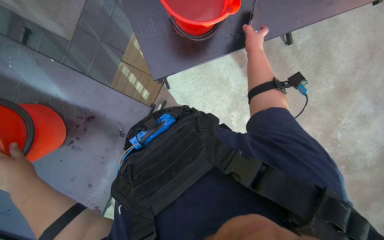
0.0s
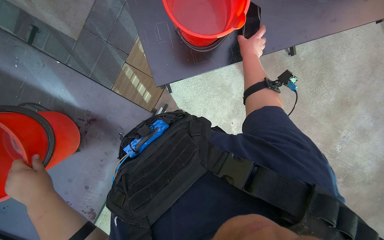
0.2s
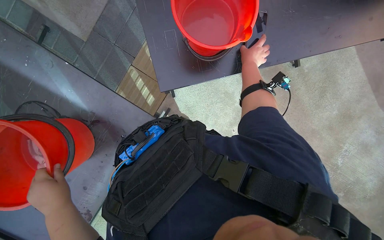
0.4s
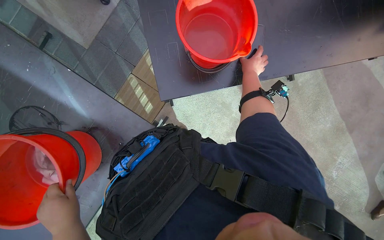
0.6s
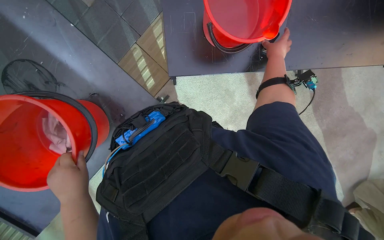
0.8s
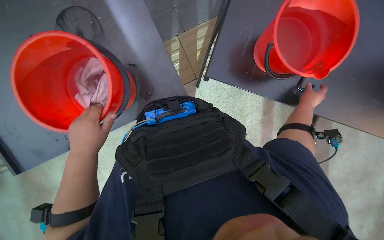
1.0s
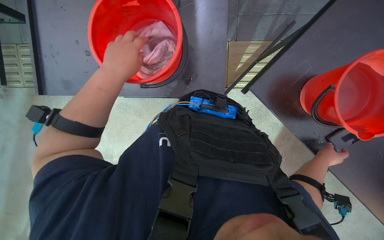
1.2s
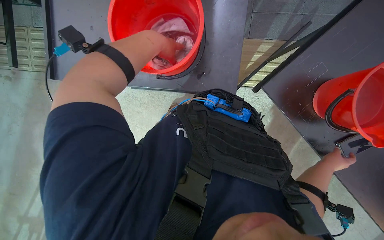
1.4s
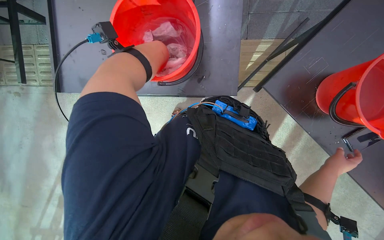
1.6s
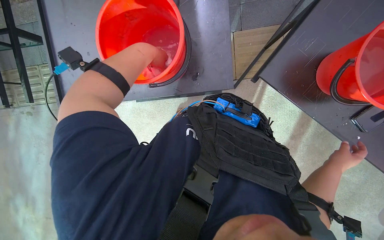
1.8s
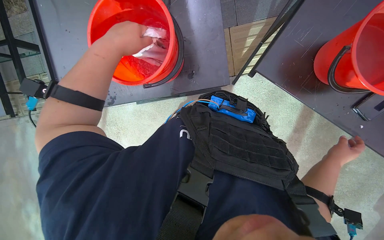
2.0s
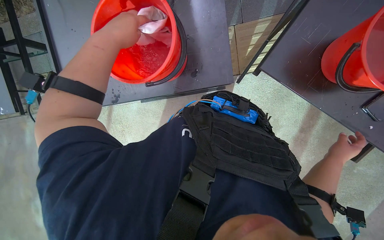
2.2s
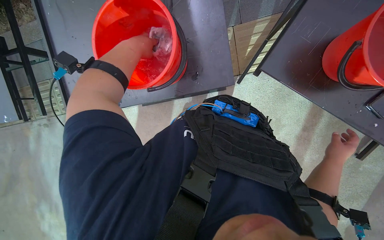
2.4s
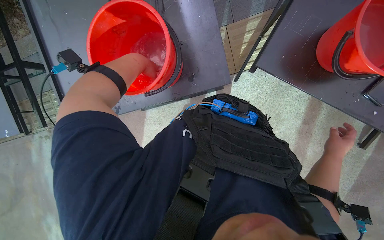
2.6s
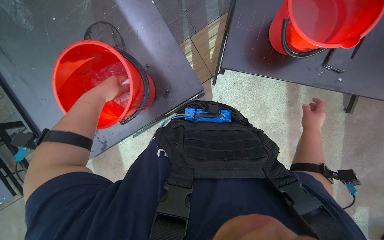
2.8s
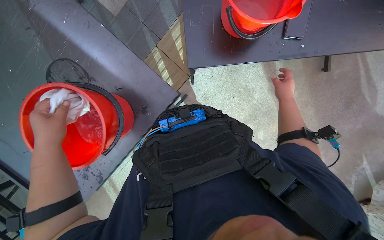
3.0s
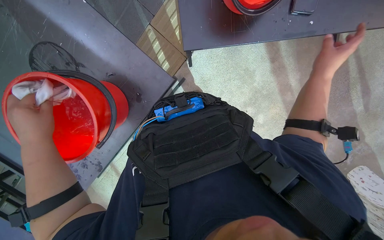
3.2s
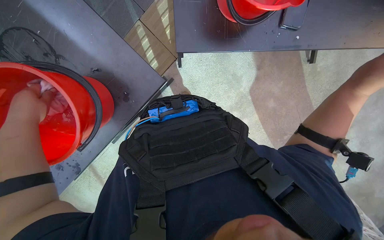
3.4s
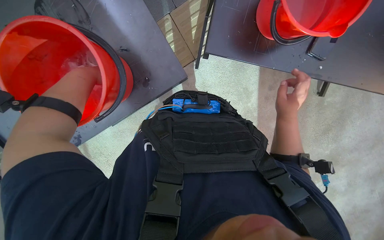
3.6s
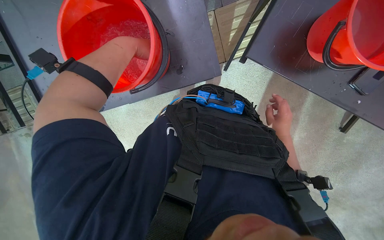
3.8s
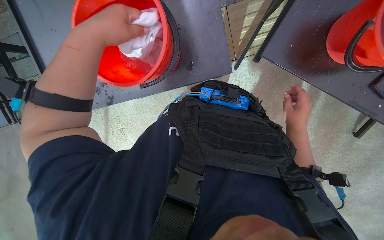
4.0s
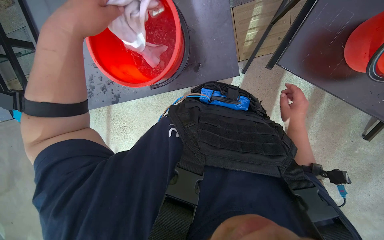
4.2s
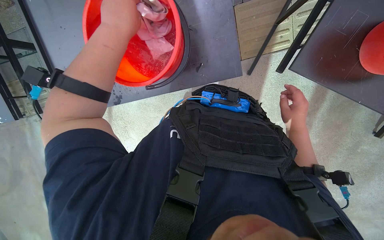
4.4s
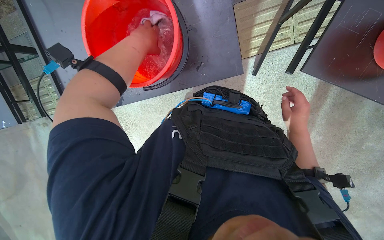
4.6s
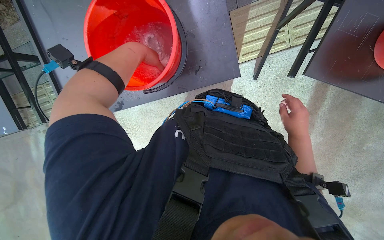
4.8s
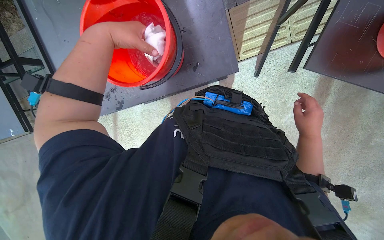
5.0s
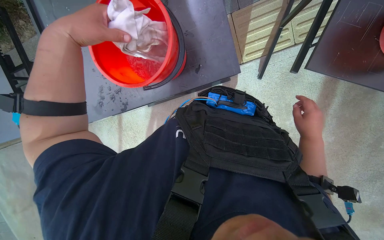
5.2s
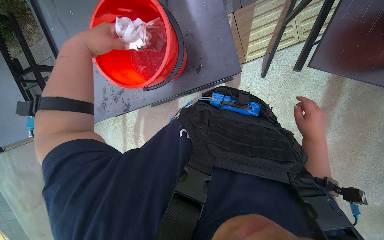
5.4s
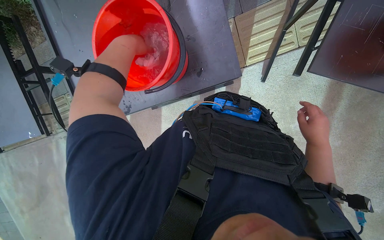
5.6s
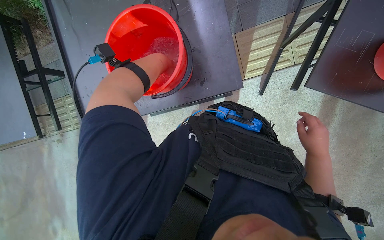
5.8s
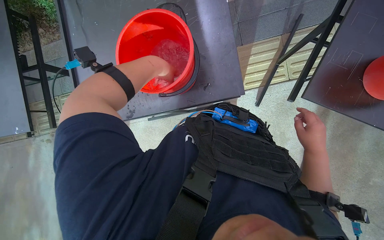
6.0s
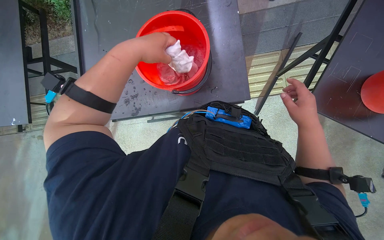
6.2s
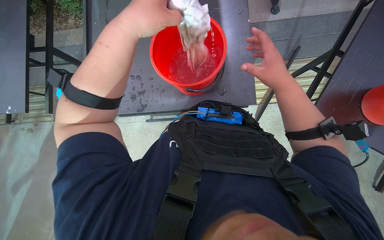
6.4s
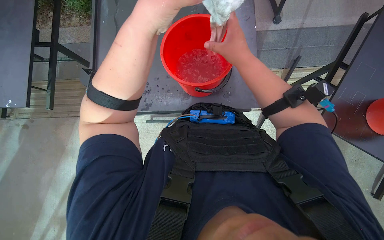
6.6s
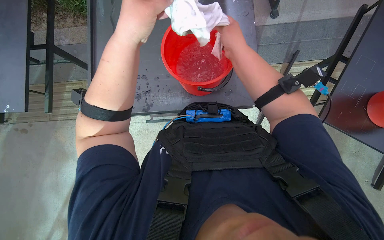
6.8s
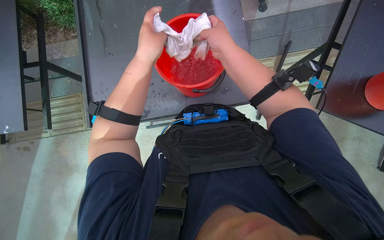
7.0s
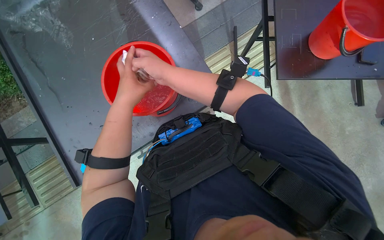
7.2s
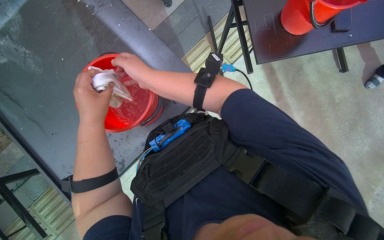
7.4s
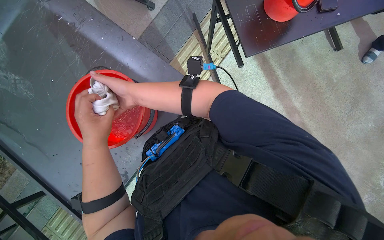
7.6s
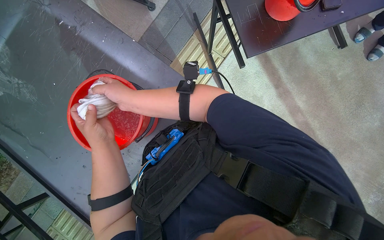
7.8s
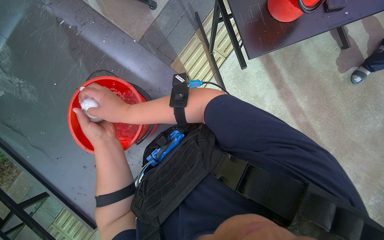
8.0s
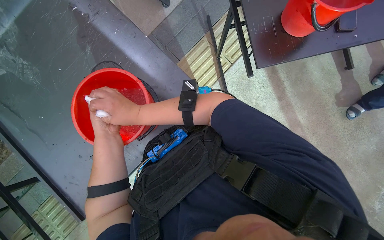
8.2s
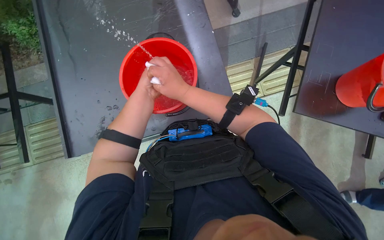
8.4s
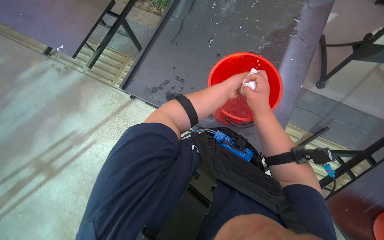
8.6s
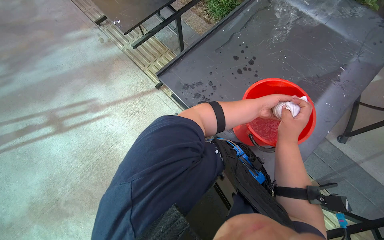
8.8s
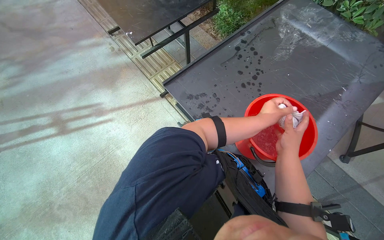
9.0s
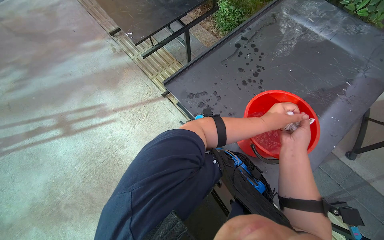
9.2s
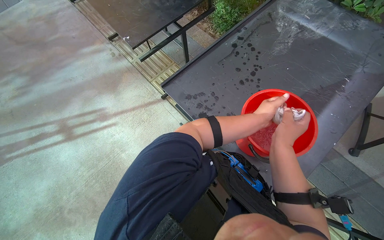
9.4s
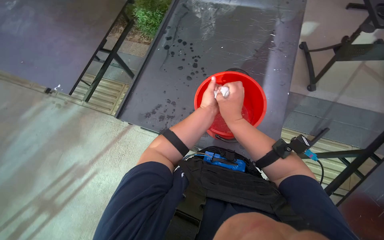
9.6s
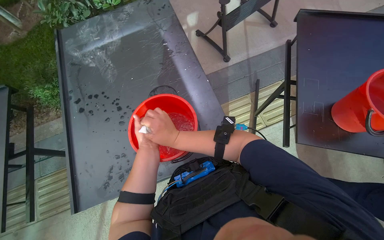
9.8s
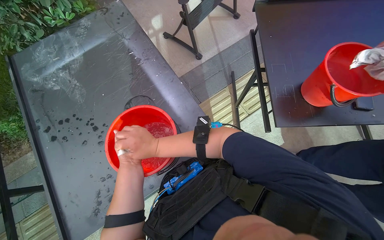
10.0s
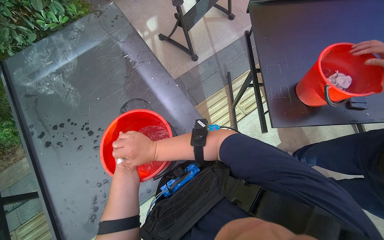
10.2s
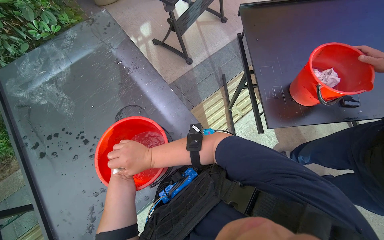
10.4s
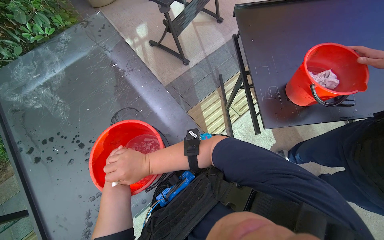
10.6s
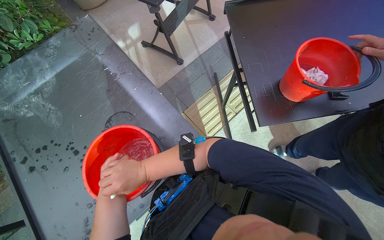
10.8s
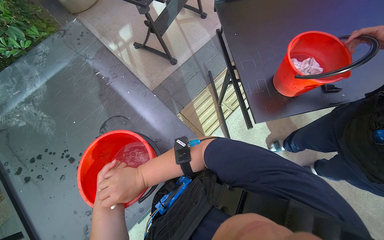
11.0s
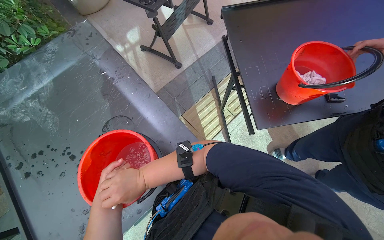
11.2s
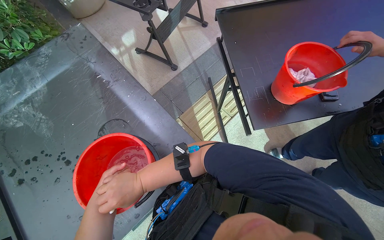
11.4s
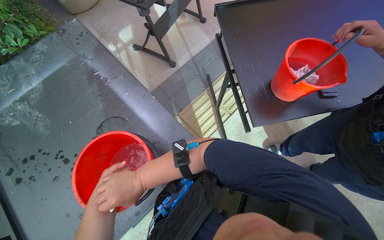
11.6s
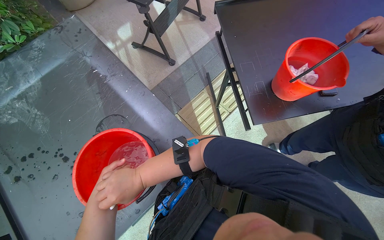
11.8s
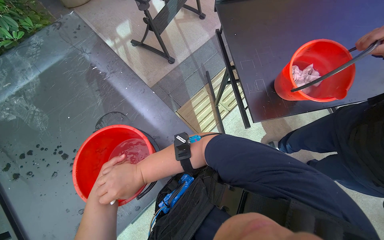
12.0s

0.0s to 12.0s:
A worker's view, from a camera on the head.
Job: preparing cleaning supplies.
The whole recording: Preparing cloth for cleaning. The worker dips and wrings a white cloth in a bucket of water.
0.0s to 1.6s: The scene rotates clockwise by approximately 70 degrees.
1.6s to 3.0s: Everything in view rotates about 50 degrees counterclockwise.
3.0s to 4.4s: Everything in view rotates roughly 35 degrees clockwise.
4.4s to 6.0s: The right hand moves nearer to the camera, approximately 10 cm; the left hand goes nearer and farther, approximately 15 cm each way, reversing 3 times.
6.0s to 7.6s: The scene rotates counterclockwise by approximately 40 degrees.
7.6s to 9.0s: The wearer looks some 15 degrees further upward. Everything in view rotates some 100 degrees clockwise.
9.0s to 10.4s: The head rotates some 85 degrees to the right.

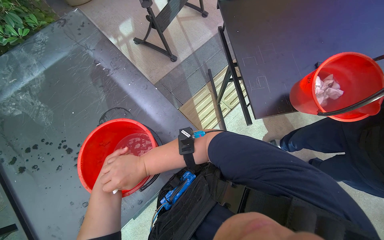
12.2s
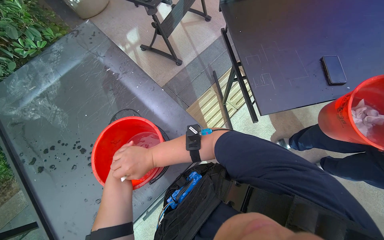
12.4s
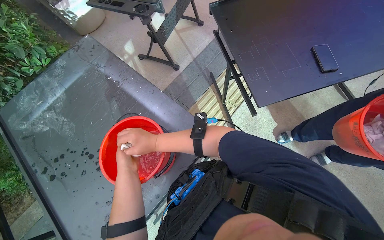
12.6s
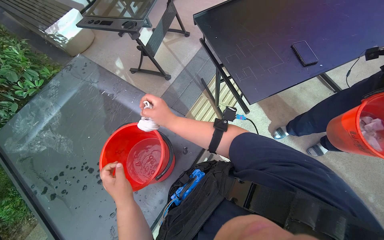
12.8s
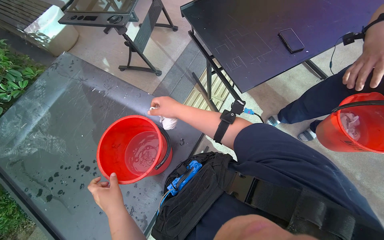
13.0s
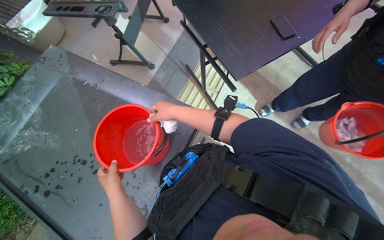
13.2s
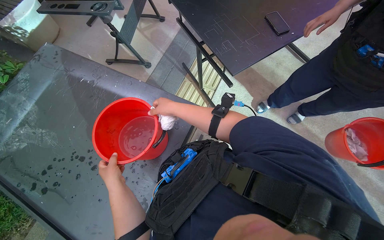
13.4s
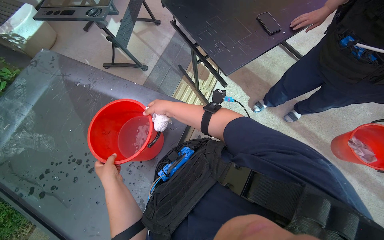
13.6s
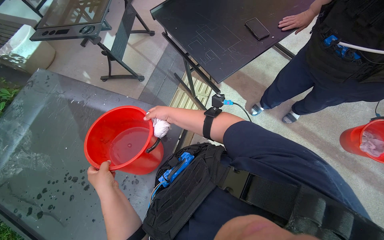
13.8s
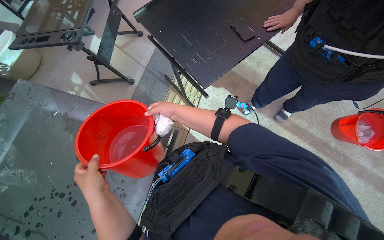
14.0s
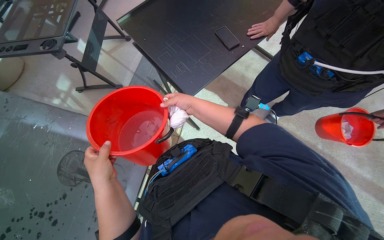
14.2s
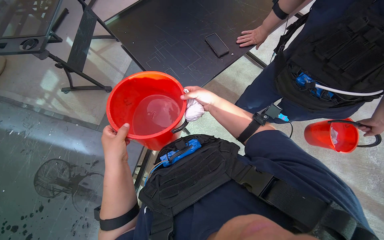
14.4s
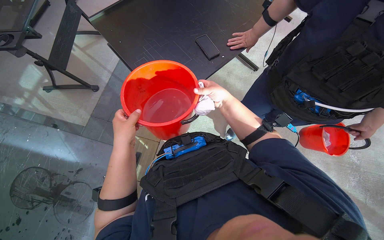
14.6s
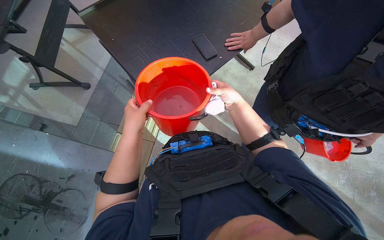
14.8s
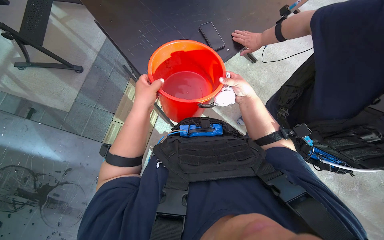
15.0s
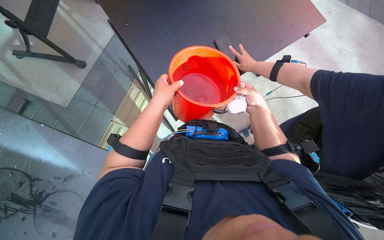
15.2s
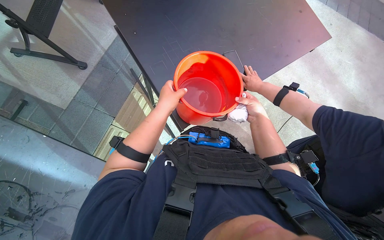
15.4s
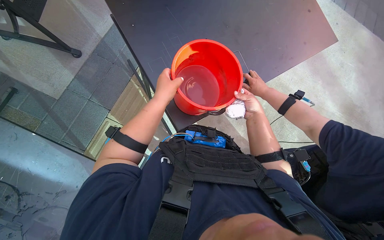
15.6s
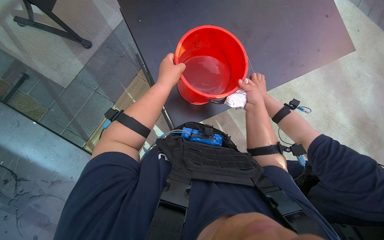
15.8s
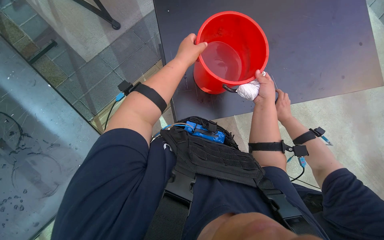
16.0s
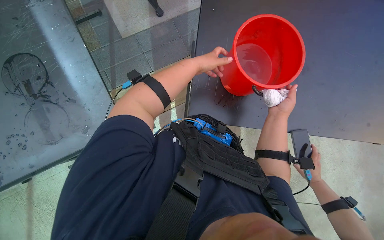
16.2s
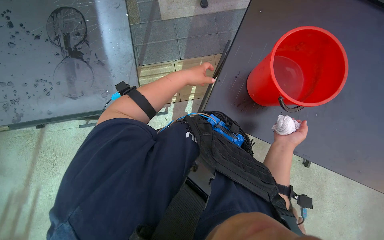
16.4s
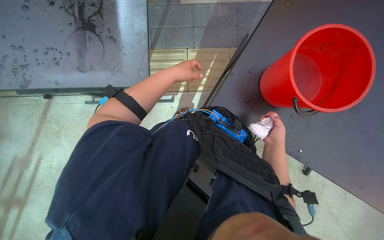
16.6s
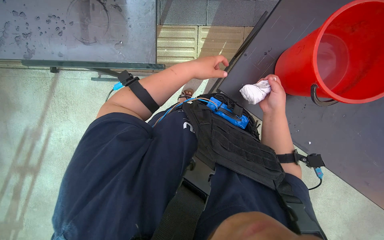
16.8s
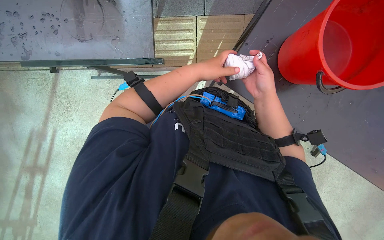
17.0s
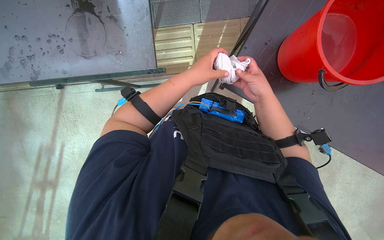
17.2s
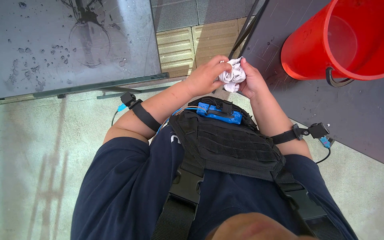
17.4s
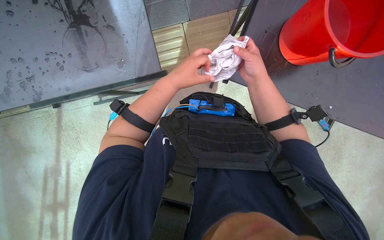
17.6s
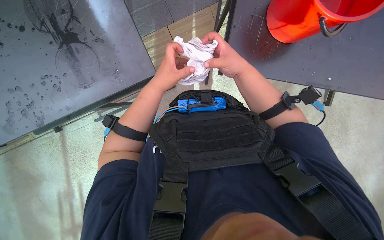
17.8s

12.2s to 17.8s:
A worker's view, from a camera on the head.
Job: preparing cleaning supplies.
The whole recording: Preparing cloth for cleaning. The worker dips and wrings a white cloth in a bucket of water.
12.2s to 13.6s: The right hand moves to the right, roughly 10 cm.
13.6s to 15.0s: The left hand travels up the picture and to the right by roughly 60 cm. The right hand travels to the right by approximately 50 cm.
15.0s to 16.4s: The scene turns some 35 degrees clockwise in the picture.
16.4s to 17.8s: The right hand heads to the left, up the picture and nearer to the camera, covering some 20 cm, while the left hand moves down the picture, about 10 cm.

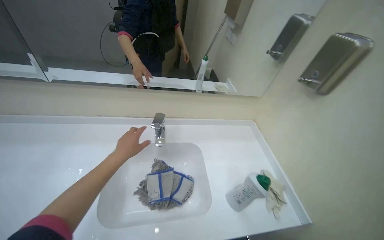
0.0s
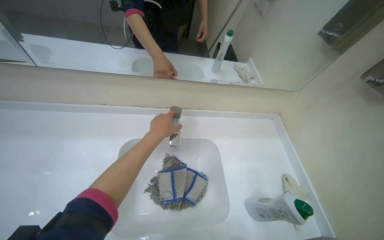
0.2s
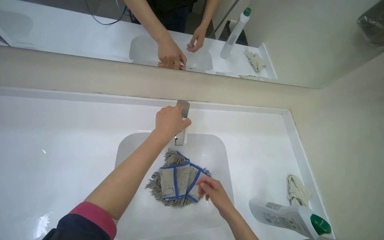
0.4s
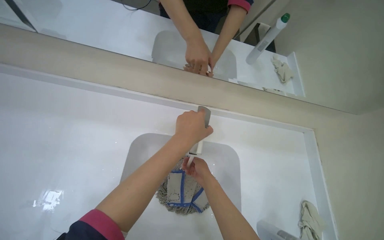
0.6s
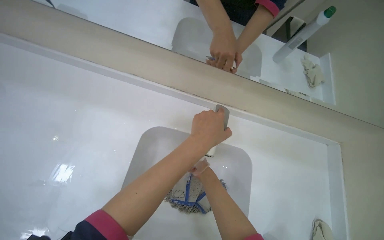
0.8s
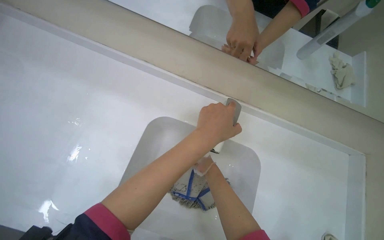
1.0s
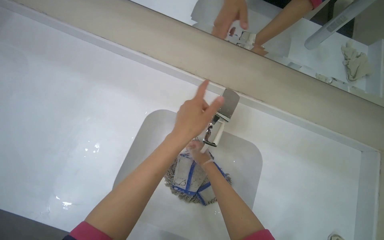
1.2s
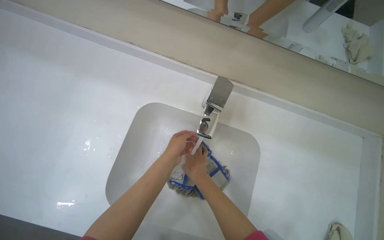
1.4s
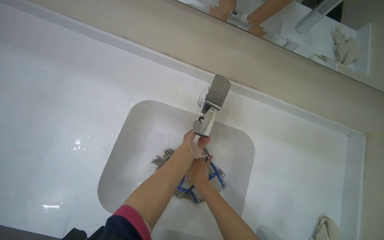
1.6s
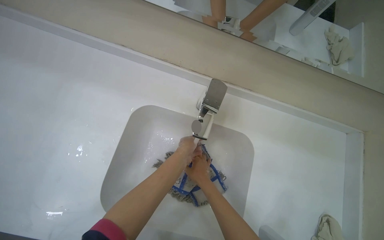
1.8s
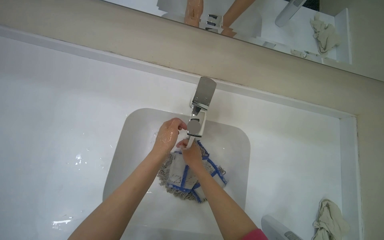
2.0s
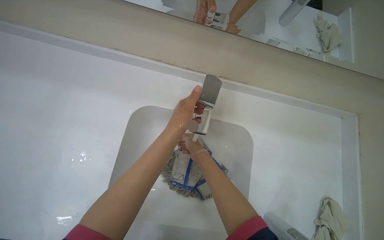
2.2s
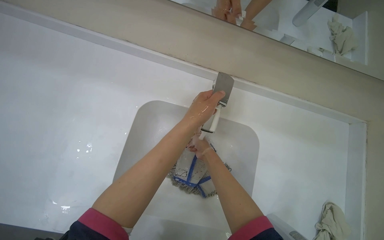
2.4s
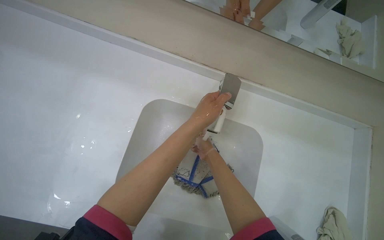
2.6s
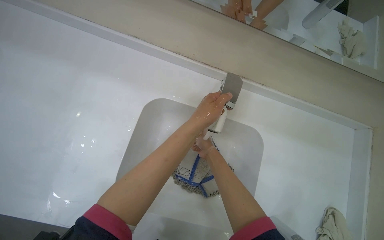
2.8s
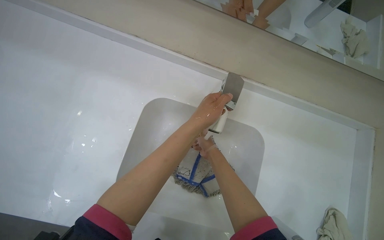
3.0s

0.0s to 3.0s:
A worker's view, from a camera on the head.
Job: preparing cleaning supplies.
The whole recording: Washing and wringing mop head. The worker washes and wrings the mop head in the sink.
0.0s to 1.6s: The head turns to the left by about 25 degrees. The camera pitches downward, by some 30 degrees.
1.6s to 3.0s: The left hand moves nearer to the camera and up the picture, about 25 cm.
